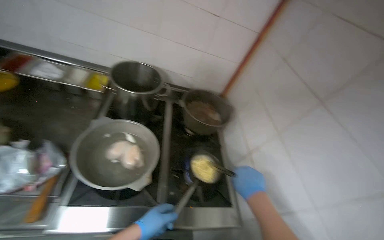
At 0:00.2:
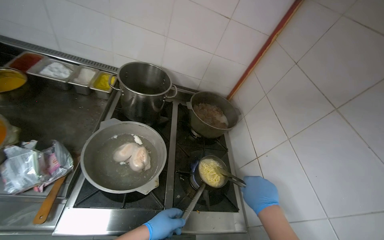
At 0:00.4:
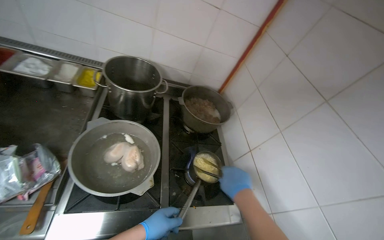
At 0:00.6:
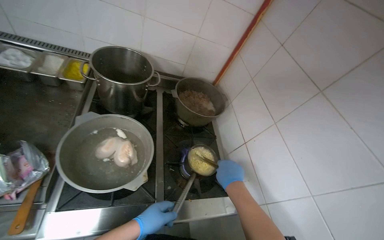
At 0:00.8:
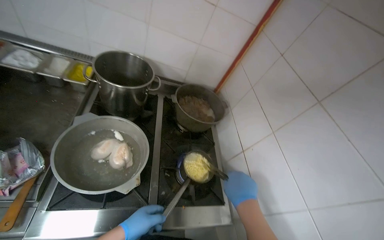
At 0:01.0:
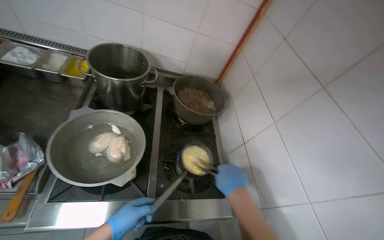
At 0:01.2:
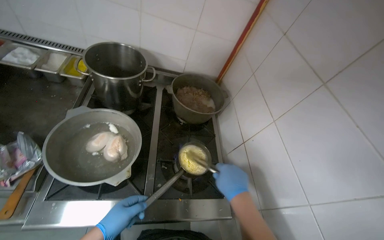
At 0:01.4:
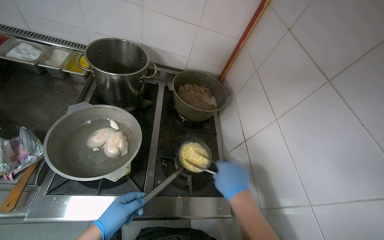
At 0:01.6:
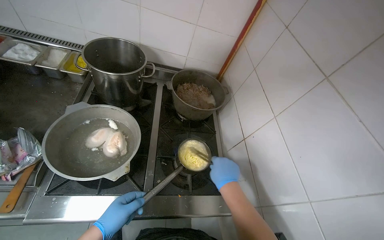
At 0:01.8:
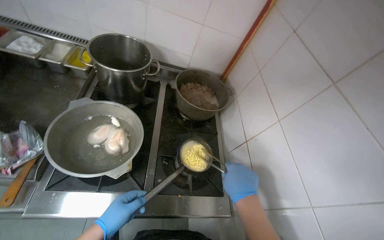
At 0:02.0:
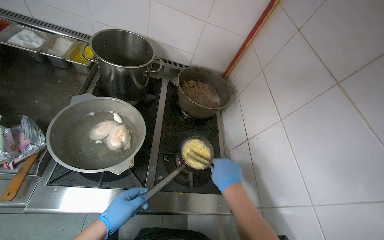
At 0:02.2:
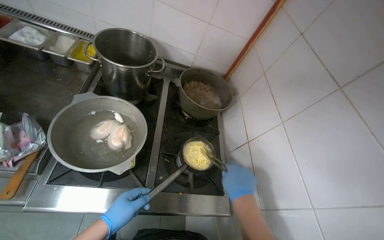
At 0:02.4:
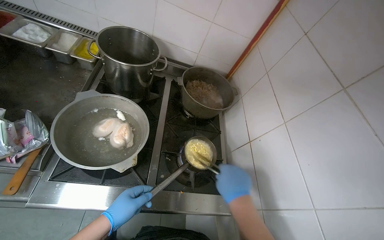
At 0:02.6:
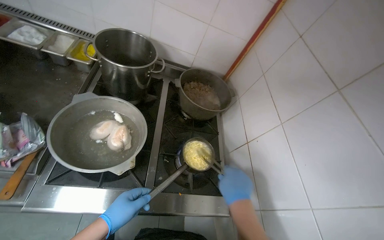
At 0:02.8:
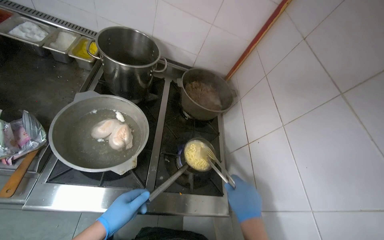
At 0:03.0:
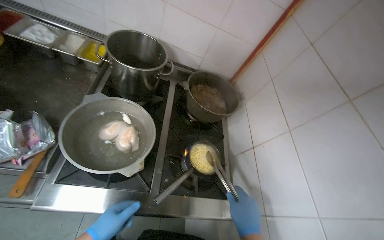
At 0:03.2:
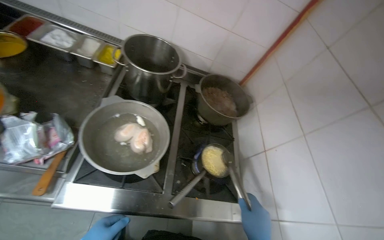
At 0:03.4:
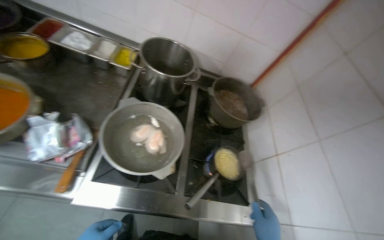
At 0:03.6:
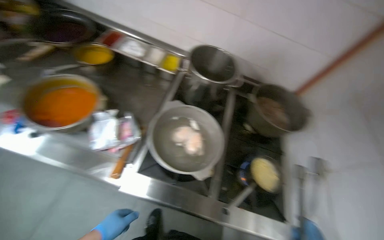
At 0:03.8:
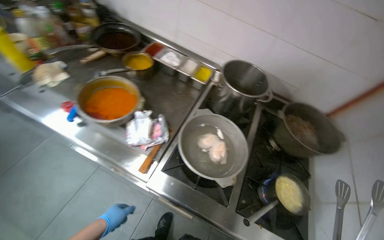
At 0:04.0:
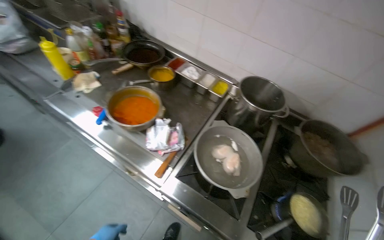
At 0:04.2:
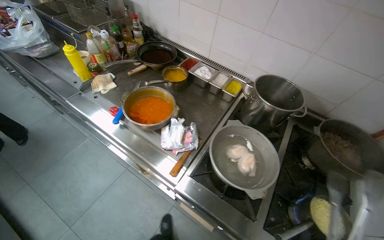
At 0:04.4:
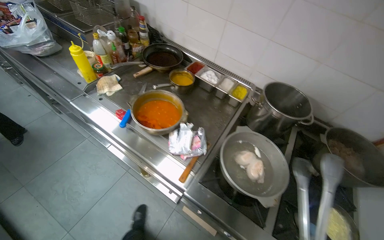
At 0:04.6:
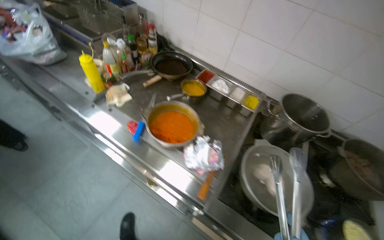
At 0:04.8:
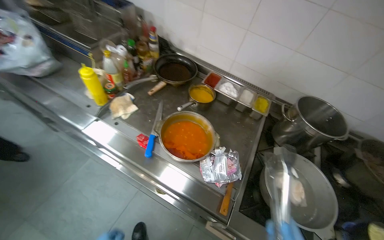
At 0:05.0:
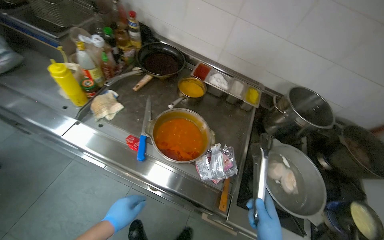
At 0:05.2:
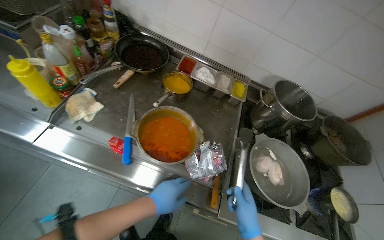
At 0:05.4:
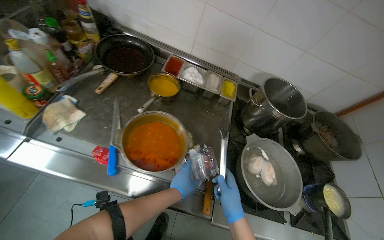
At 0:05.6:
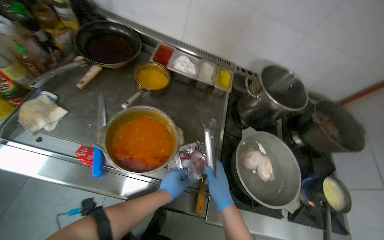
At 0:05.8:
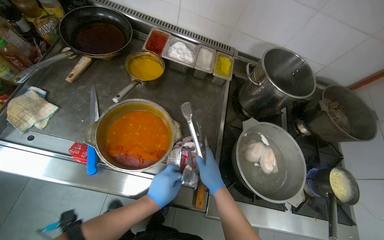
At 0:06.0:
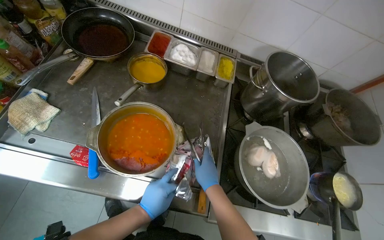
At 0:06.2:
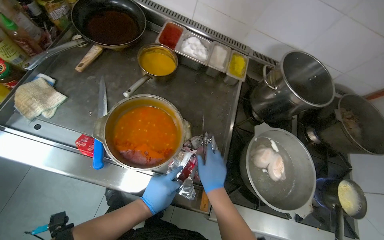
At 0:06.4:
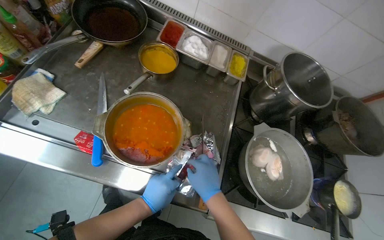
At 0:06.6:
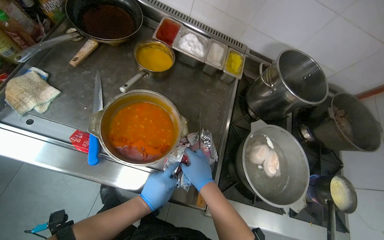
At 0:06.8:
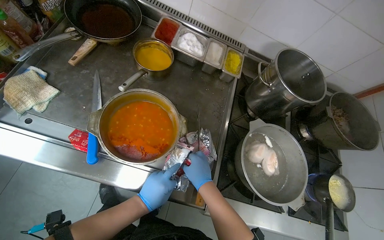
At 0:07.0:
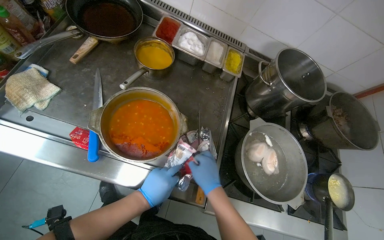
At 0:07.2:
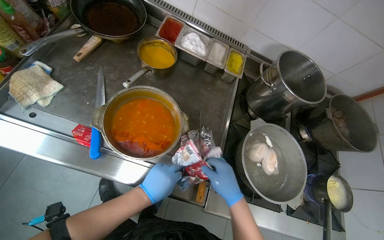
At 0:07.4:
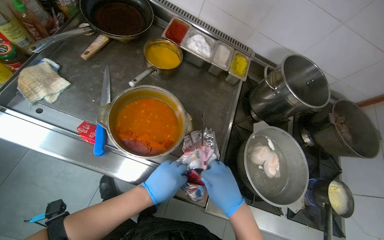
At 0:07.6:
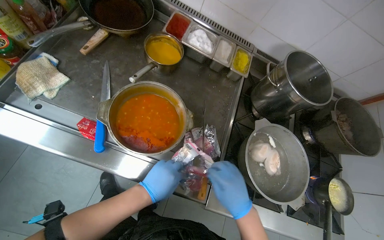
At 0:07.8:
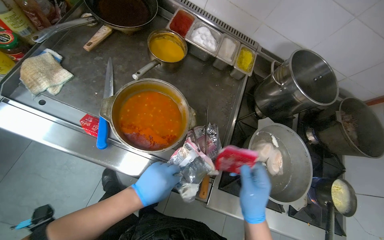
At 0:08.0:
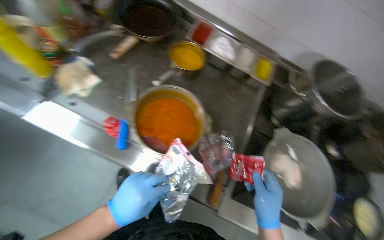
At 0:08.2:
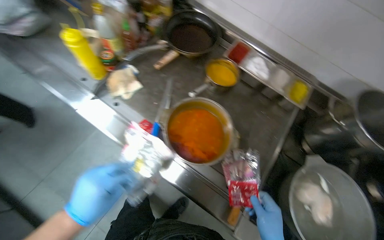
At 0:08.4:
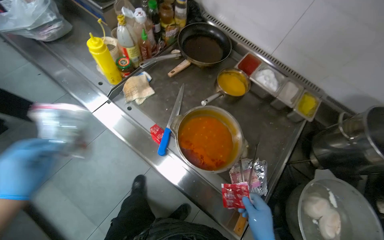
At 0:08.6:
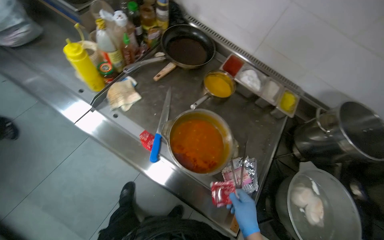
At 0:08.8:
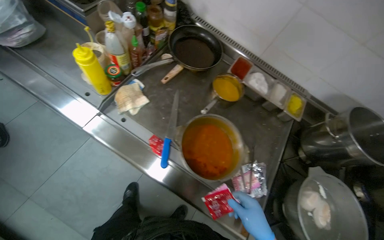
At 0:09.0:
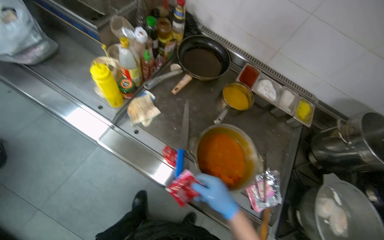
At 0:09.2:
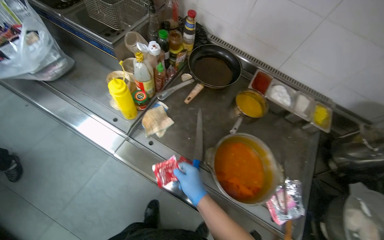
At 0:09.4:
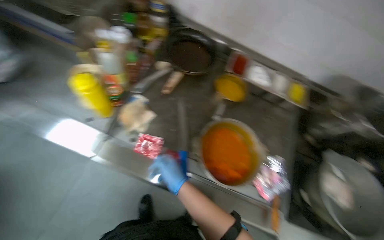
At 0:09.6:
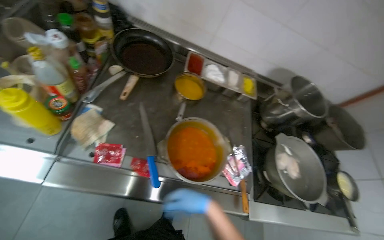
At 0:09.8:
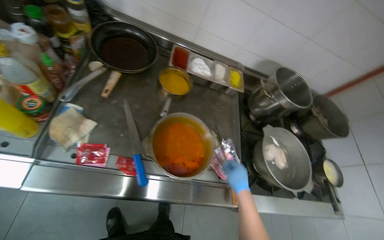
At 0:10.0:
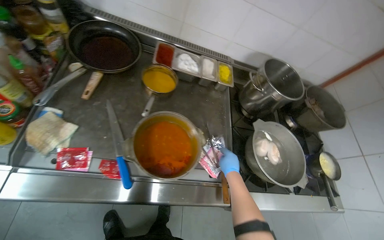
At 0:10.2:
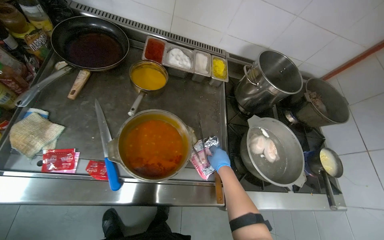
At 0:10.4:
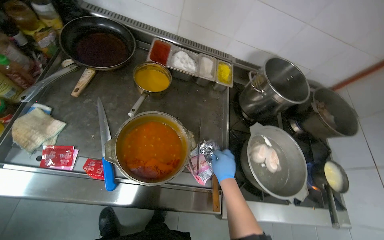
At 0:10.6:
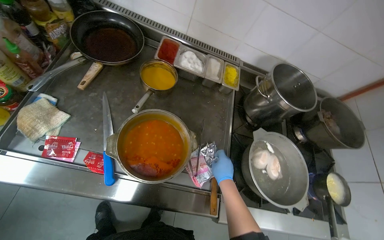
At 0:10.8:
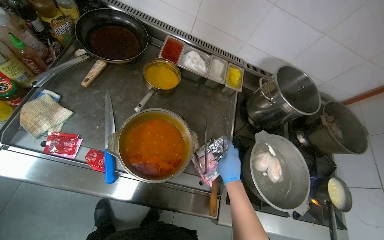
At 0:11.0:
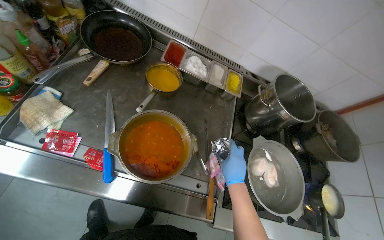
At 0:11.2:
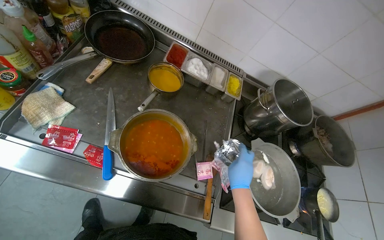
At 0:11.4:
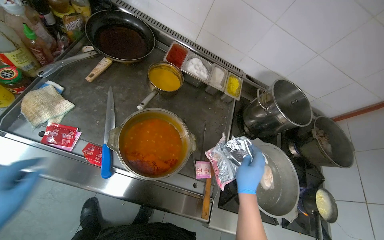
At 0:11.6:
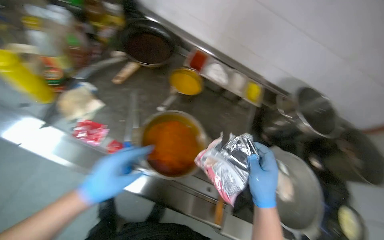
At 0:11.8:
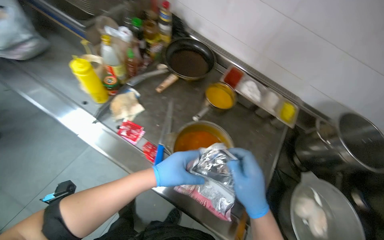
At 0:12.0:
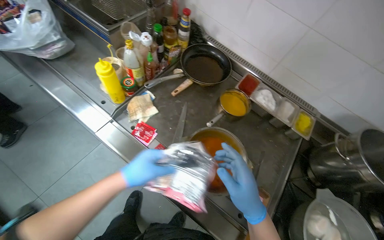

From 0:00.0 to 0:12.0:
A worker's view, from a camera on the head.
Job: cooking food.
The whole recording: Seasoning and stirring a pot of liquid. The worker adds multiple packets of ingredients and various spices to a pot of liquid, stirring it frequently.
From 0:00.0 to 0:03.0: The hands stay close to where they were, moving slightly.
From 0:03.0 to 0:04.4: The head rotates roughly 30 degrees to the left.
From 0:04.4 to 0:06.0: The wearer looks some 20 degrees further to the right. The view tips downward by some 15 degrees.
From 0:09.0 to 0:10.4: The head turns to the right by some 25 degrees.
From 0:10.4 to 0:12.0: The head turns to the left by about 30 degrees. The right hand heads nearer to the camera, covering some 15 cm.

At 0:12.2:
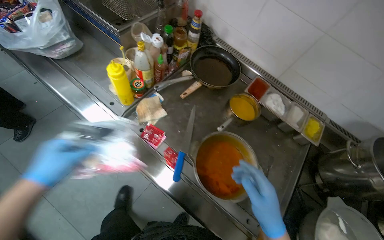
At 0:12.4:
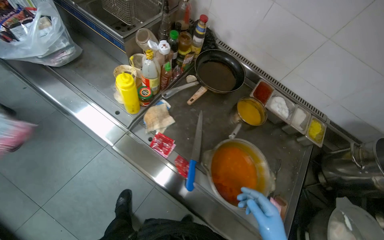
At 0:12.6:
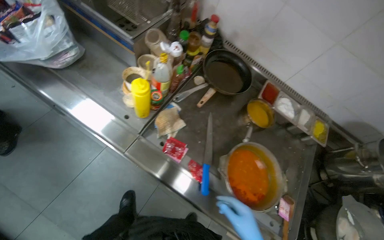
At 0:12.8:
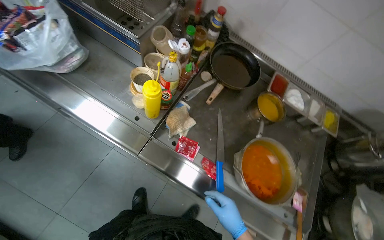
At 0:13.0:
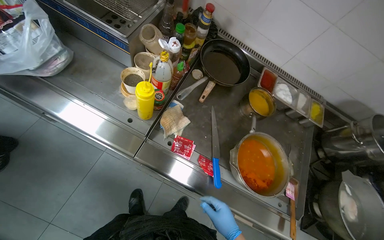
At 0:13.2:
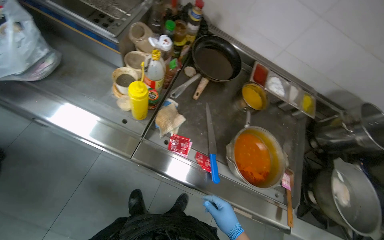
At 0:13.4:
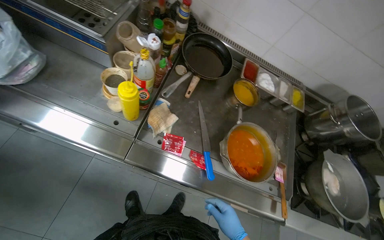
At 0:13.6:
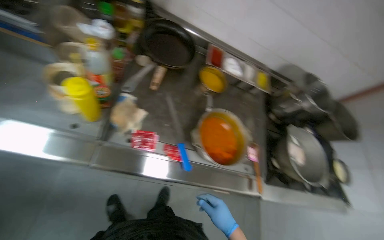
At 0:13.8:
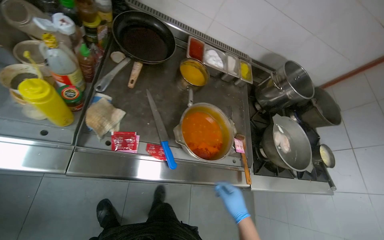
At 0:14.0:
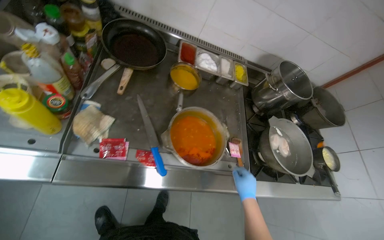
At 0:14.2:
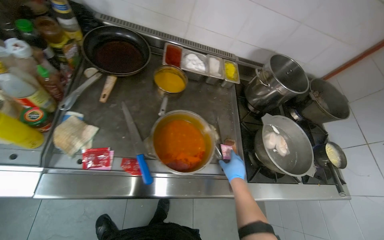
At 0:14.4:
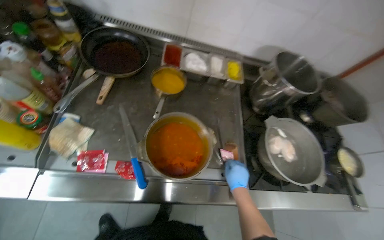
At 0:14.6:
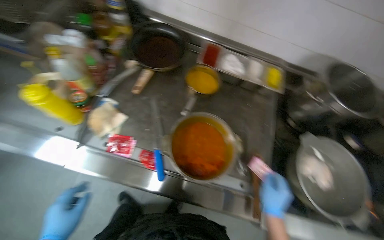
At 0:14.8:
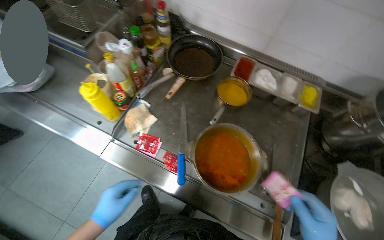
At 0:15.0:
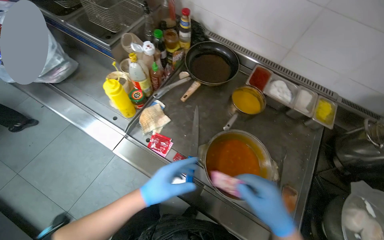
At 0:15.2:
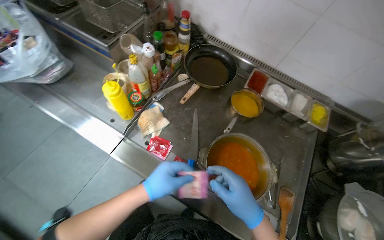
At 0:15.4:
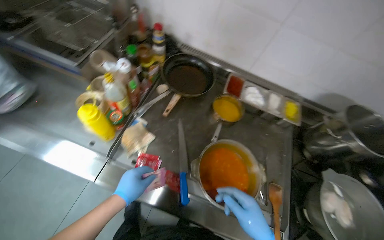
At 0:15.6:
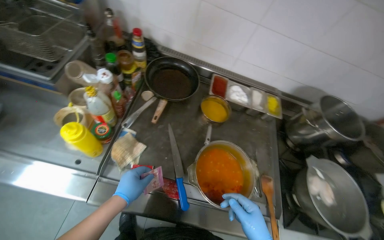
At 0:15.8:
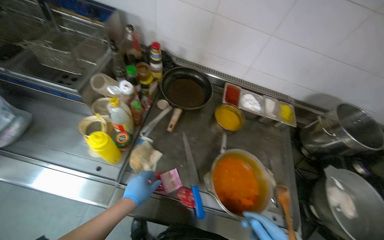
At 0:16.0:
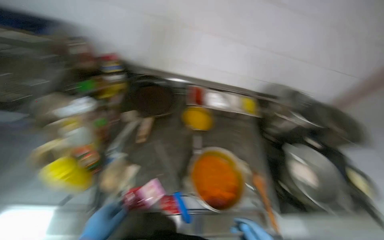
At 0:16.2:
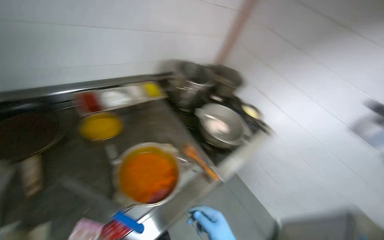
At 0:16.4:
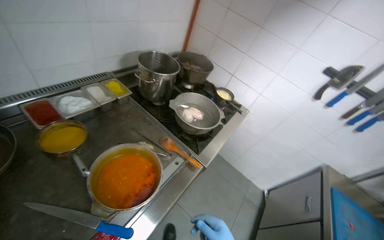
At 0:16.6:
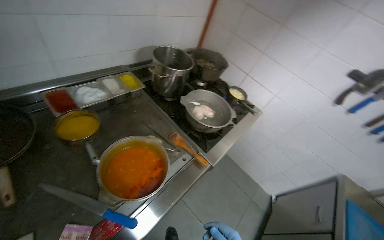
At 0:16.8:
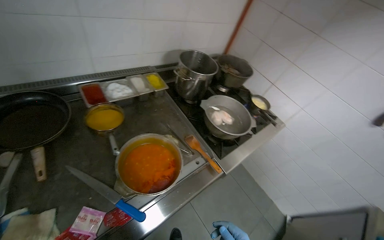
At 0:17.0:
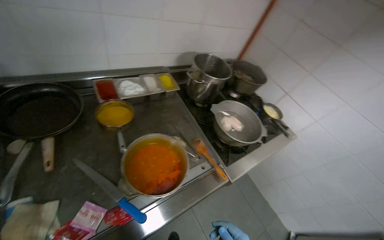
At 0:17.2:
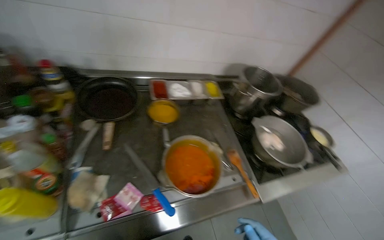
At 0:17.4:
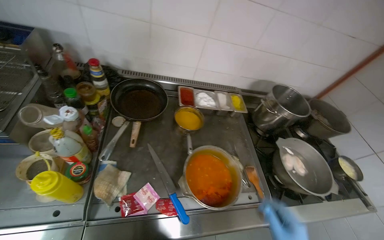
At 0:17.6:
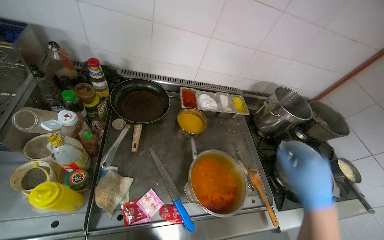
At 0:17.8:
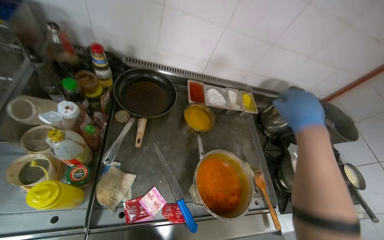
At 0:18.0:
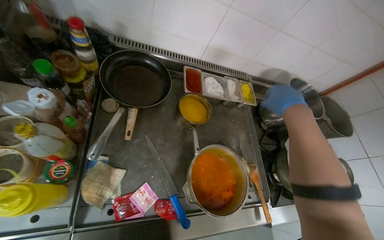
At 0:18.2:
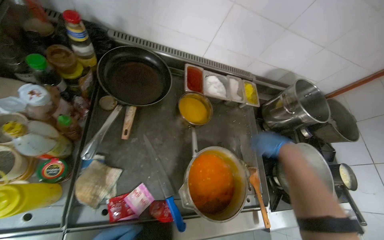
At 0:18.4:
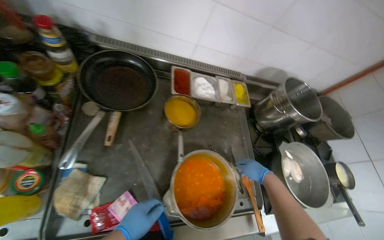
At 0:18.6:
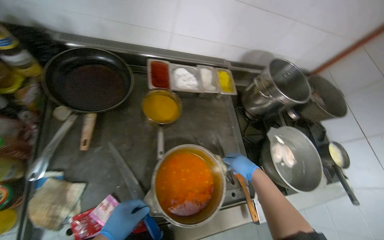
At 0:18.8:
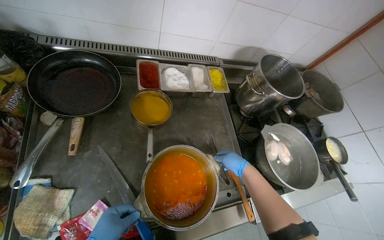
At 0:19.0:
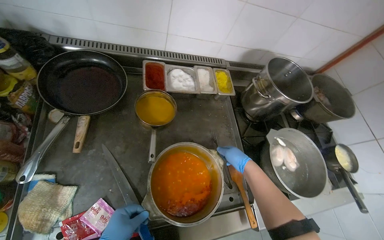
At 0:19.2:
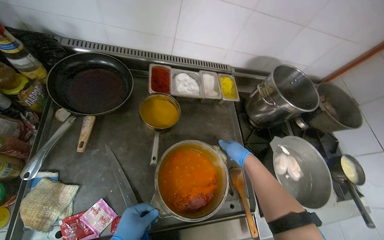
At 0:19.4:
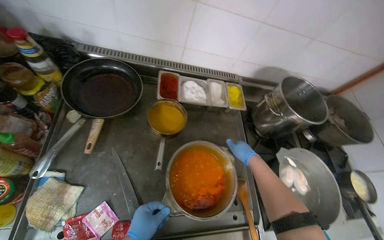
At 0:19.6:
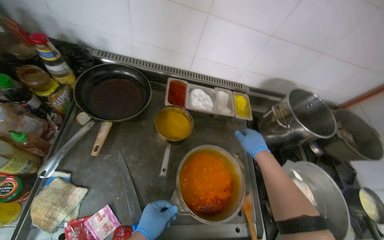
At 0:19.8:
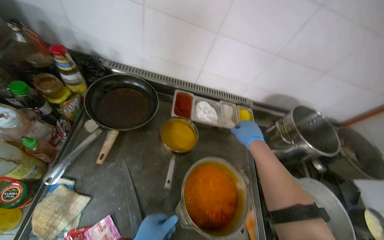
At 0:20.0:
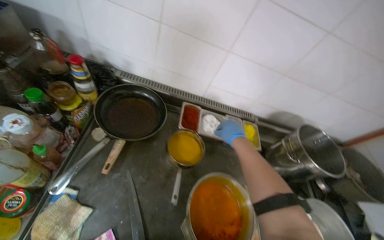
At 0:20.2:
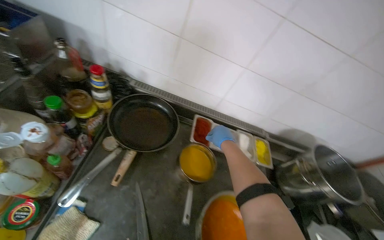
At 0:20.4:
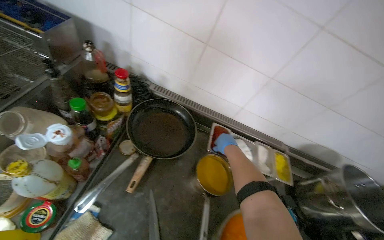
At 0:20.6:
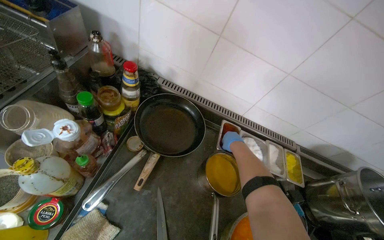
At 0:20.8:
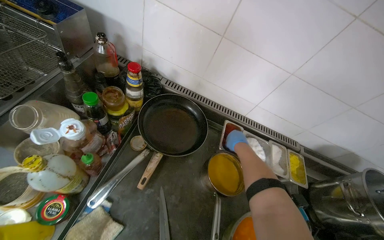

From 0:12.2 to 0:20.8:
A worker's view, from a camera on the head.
Job: cooking food.
The whole recording: Seasoning and stirring a pot of liquid. The worker adds multiple packets of ingredients and various spices to a pot of liquid, stirring it frequently.
From 0:12.2 to 0:13.6: The wearer's head swings some 30 degrees to the right.
From 0:13.6 to 0:15.0: The wearer's head swings some 25 degrees to the left.
From 0:15.0 to 0:16.6: The head rotates approximately 75 degrees to the right.
From 0:16.6 to 0:18.0: The wearer looks approximately 40 degrees further to the left.
From 0:18.0 to 0:19.4: The right hand moves farther from the camera and down the picture, approximately 25 cm.
From 0:19.4 to 0:20.8: The view tips upward by approximately 10 degrees.
